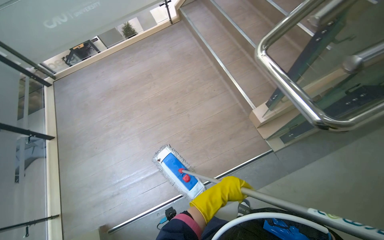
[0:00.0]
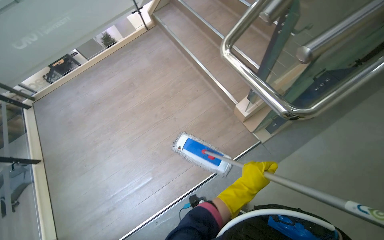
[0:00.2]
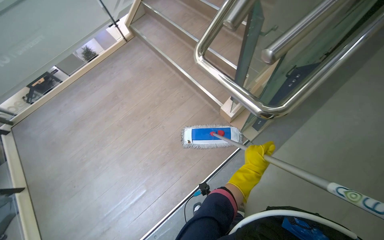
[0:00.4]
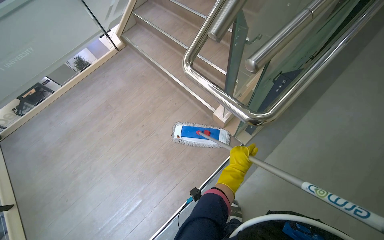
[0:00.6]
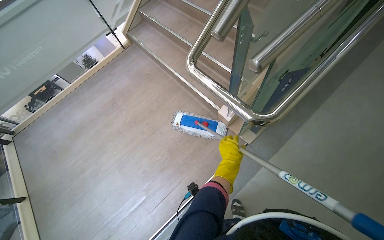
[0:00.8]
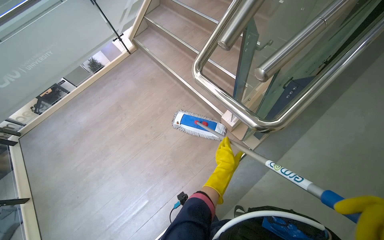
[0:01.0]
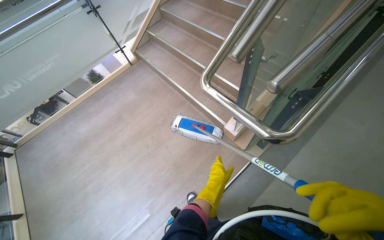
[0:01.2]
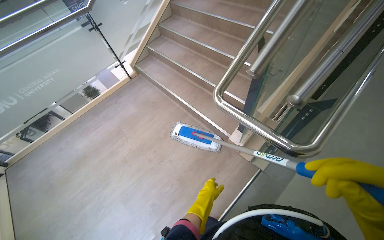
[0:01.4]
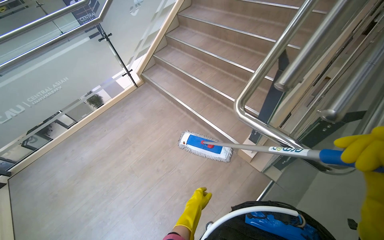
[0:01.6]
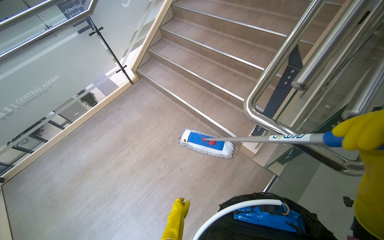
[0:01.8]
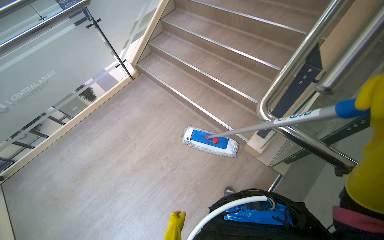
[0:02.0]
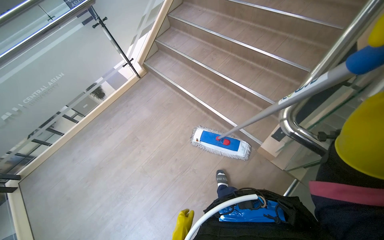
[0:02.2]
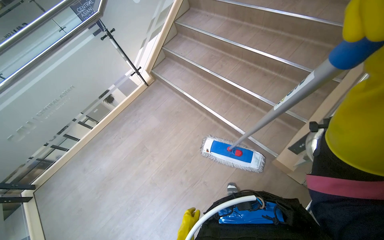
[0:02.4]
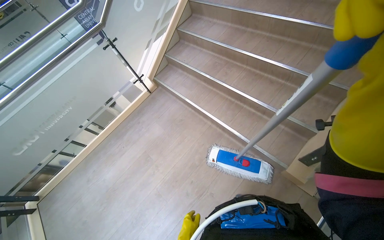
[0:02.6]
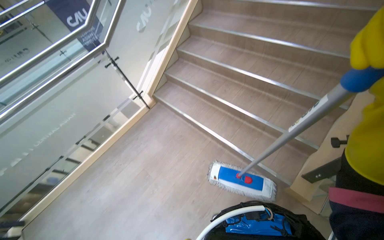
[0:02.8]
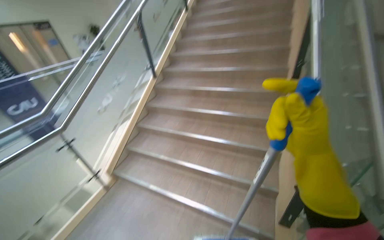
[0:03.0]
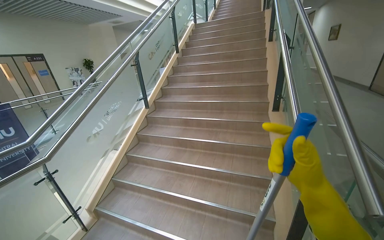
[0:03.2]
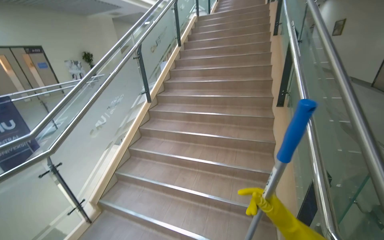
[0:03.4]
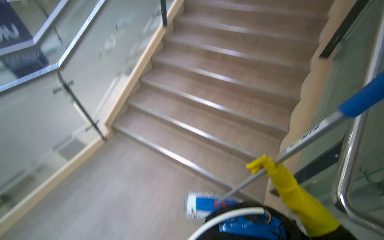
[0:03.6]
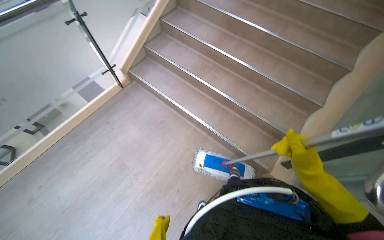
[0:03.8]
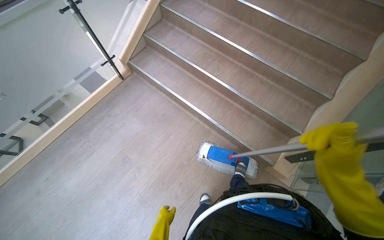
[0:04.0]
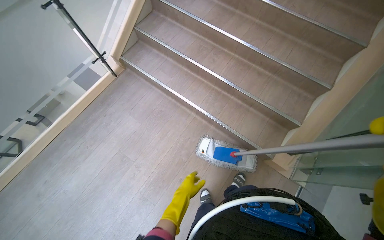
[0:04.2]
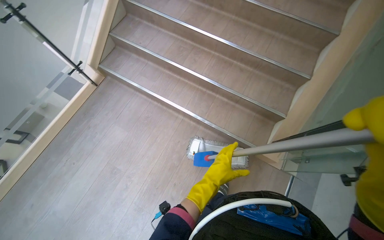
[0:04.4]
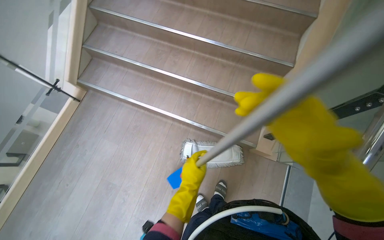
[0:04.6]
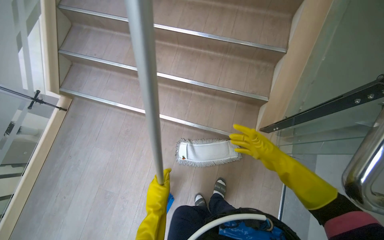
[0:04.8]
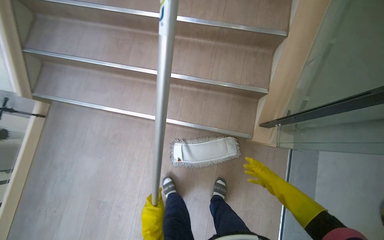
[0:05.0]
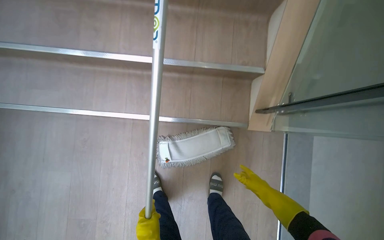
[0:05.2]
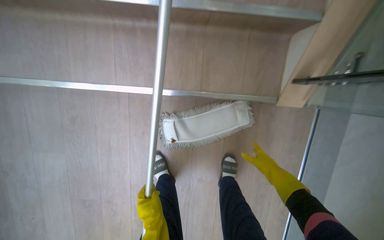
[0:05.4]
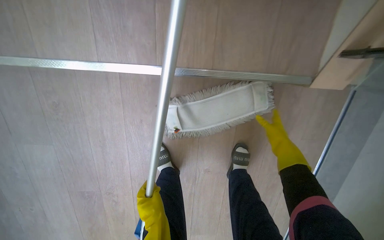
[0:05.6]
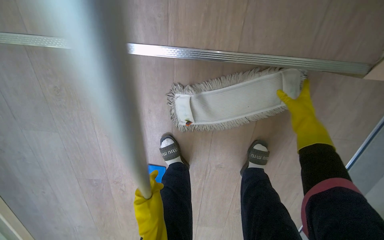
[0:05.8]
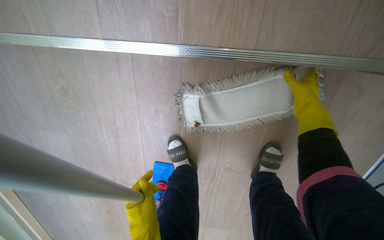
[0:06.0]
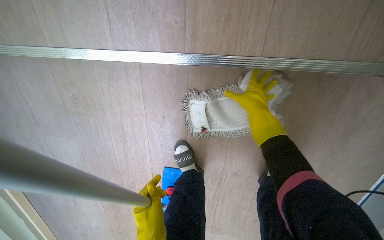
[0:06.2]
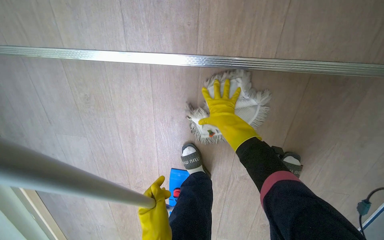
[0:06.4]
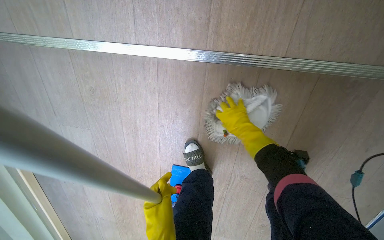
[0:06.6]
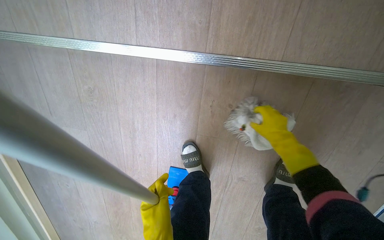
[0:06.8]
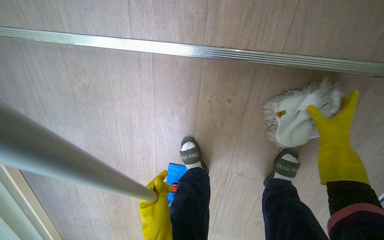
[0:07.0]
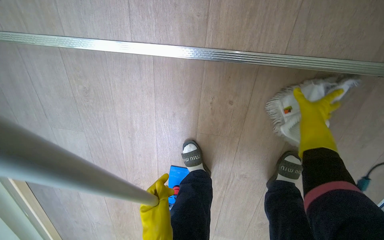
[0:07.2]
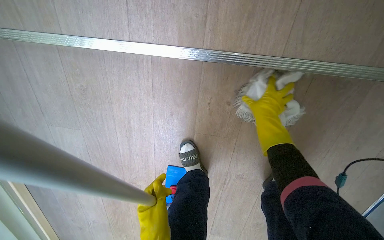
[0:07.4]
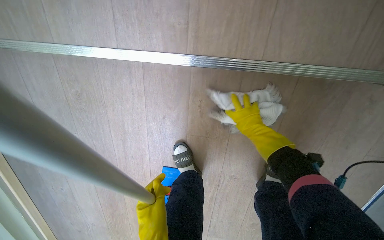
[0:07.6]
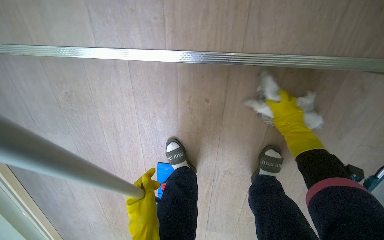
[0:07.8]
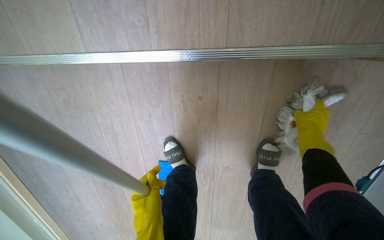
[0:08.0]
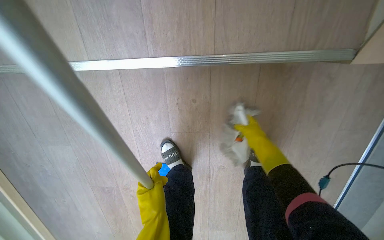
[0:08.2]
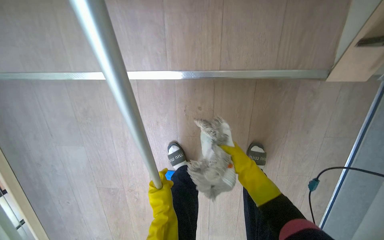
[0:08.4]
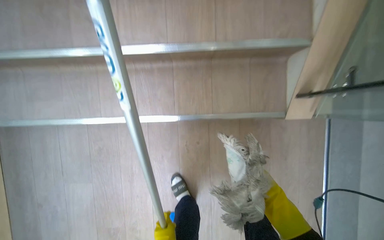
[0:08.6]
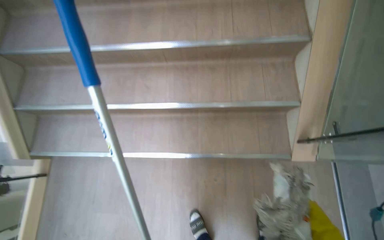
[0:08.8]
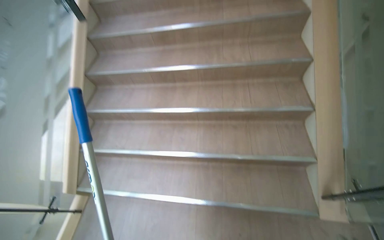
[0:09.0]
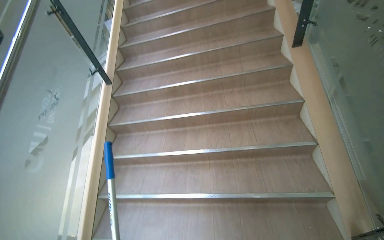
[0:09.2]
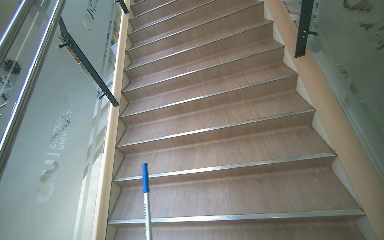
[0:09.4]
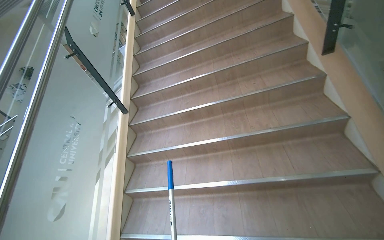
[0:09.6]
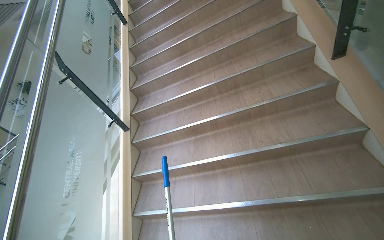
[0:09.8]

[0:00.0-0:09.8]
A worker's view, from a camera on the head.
Job: mopping floor.
The whole recording: Mopping stairs. The worker mops the stairs, moving the mop head across each step.
0:00.0 to 0:01.4: The view tips upward by about 10 degrees. The left hand heads to the left, covering some 10 cm.
0:01.4 to 0:02.8: The camera travels about 50 cm.
0:04.2 to 0:05.6: The camera travels about 80 cm. The head turns to the right by approximately 35 degrees. The view tilts about 35 degrees downward.
0:05.6 to 0:07.0: The right hand travels to the left and back again, approximately 35 cm each way.
0:07.0 to 0:08.4: The right hand swings left and right, about 25 cm each way, with 2 reversals.
0:08.4 to 0:09.8: The camera travels roughly 90 cm. The wearer looks approximately 70 degrees further upward.

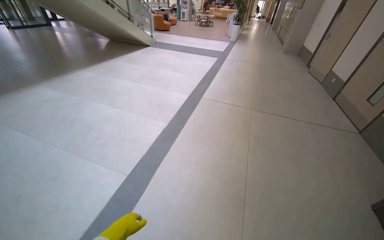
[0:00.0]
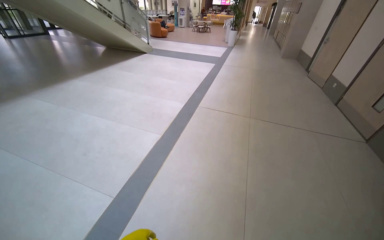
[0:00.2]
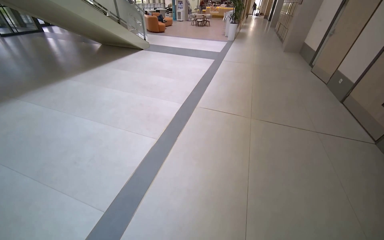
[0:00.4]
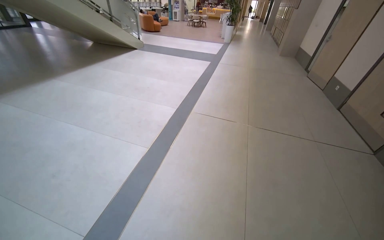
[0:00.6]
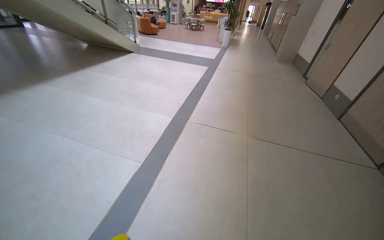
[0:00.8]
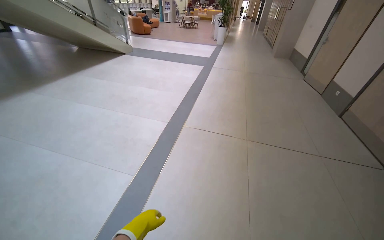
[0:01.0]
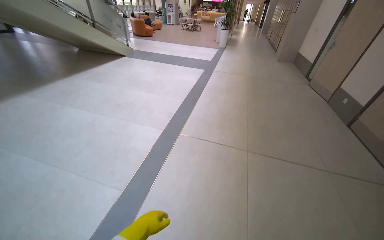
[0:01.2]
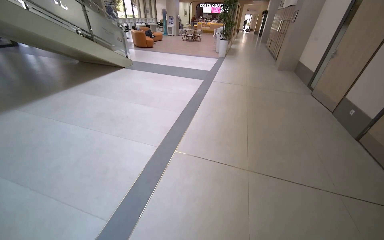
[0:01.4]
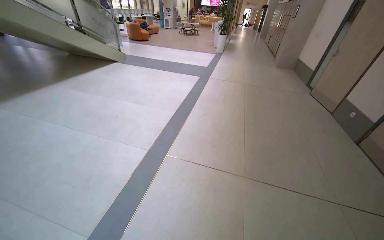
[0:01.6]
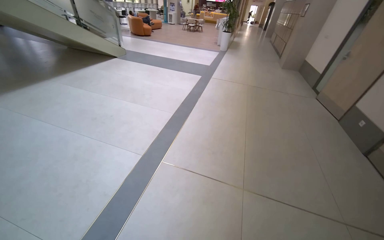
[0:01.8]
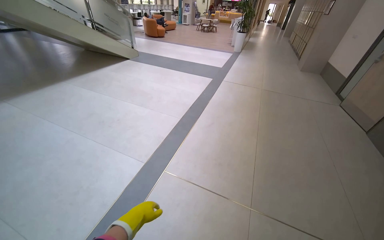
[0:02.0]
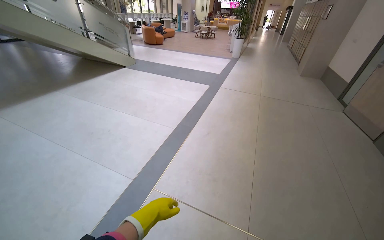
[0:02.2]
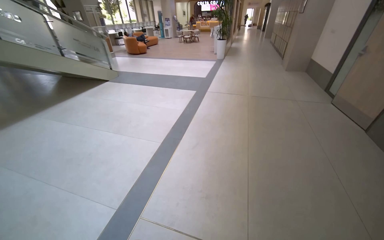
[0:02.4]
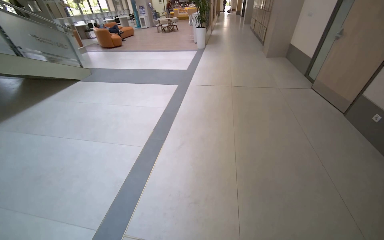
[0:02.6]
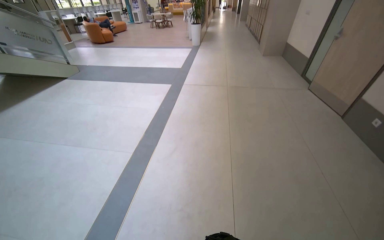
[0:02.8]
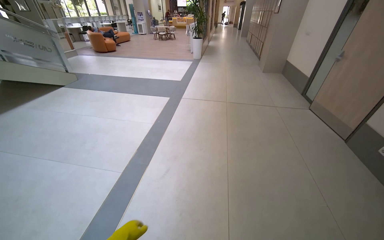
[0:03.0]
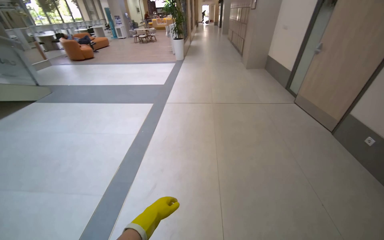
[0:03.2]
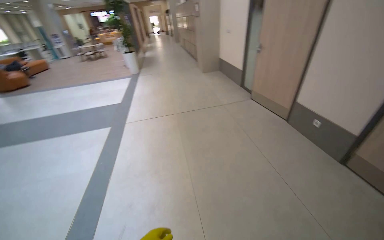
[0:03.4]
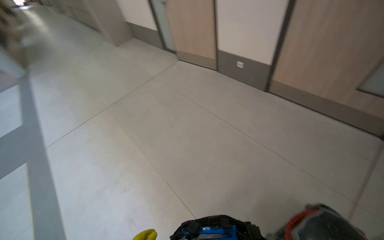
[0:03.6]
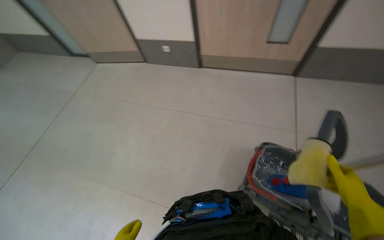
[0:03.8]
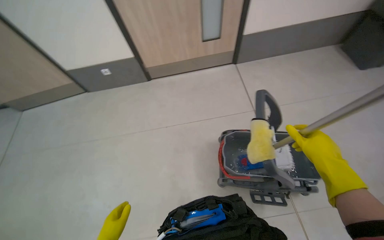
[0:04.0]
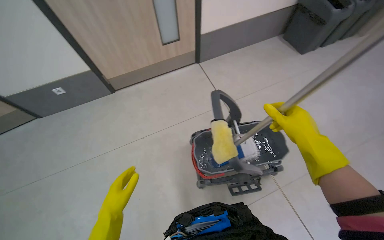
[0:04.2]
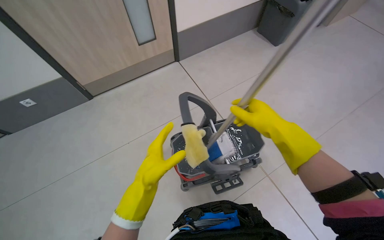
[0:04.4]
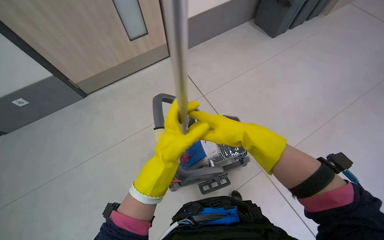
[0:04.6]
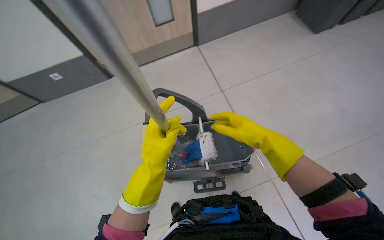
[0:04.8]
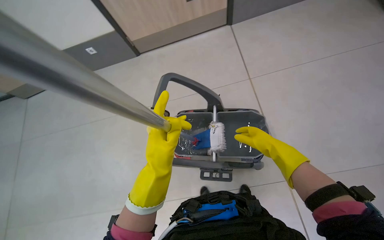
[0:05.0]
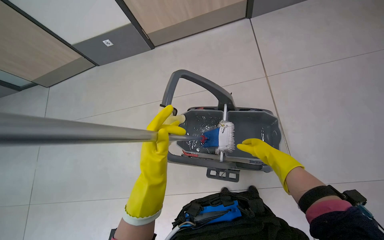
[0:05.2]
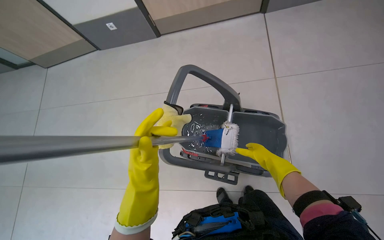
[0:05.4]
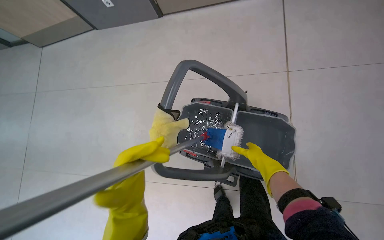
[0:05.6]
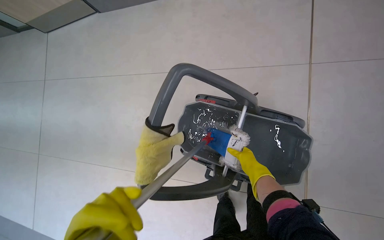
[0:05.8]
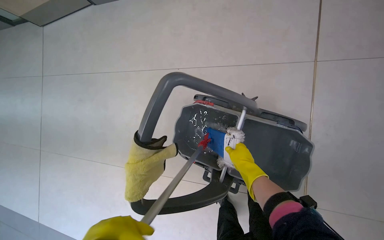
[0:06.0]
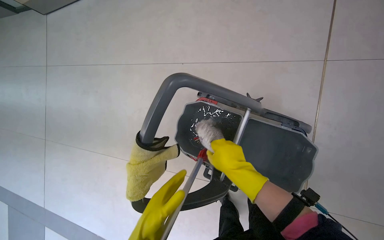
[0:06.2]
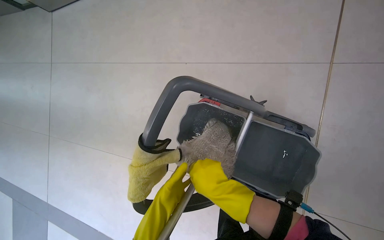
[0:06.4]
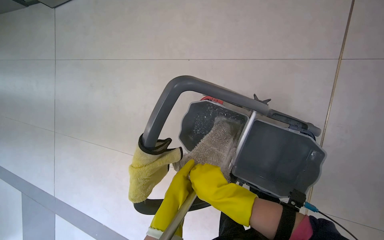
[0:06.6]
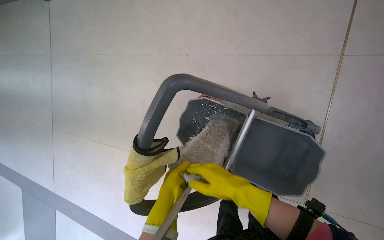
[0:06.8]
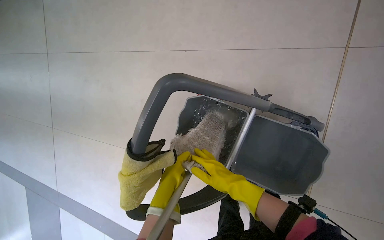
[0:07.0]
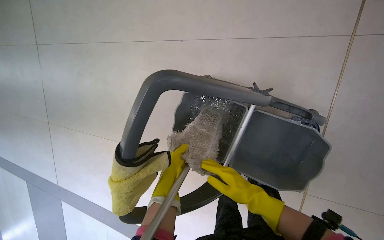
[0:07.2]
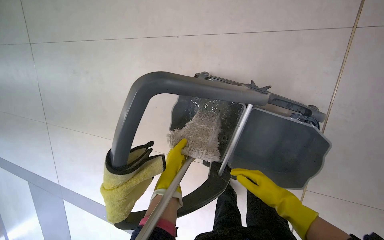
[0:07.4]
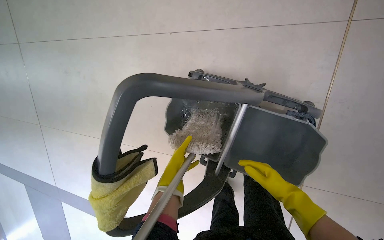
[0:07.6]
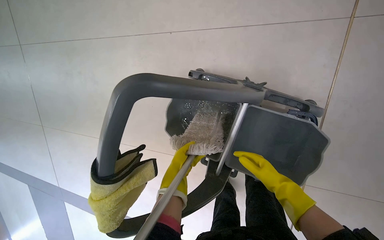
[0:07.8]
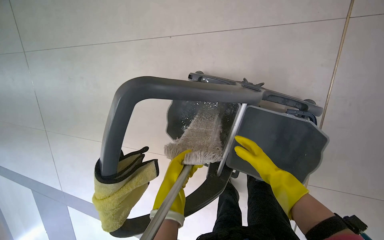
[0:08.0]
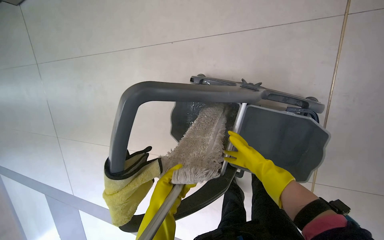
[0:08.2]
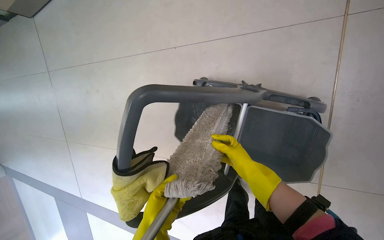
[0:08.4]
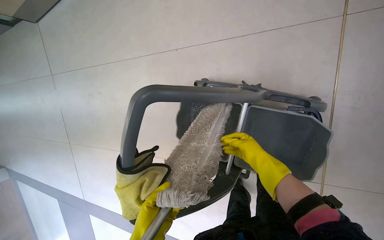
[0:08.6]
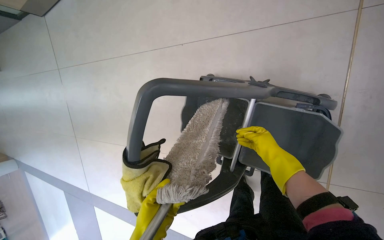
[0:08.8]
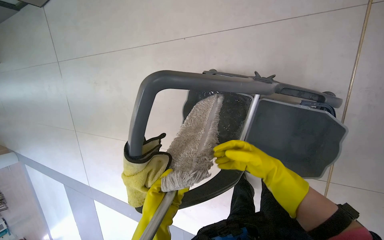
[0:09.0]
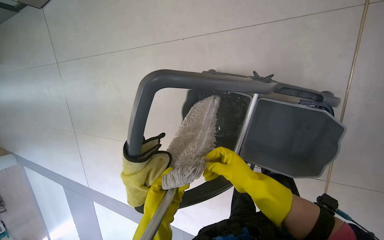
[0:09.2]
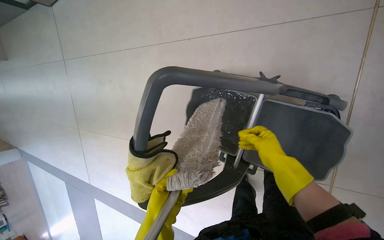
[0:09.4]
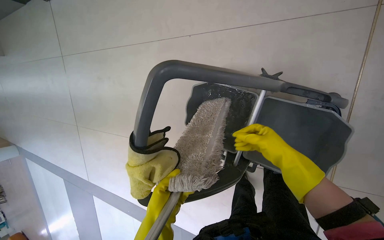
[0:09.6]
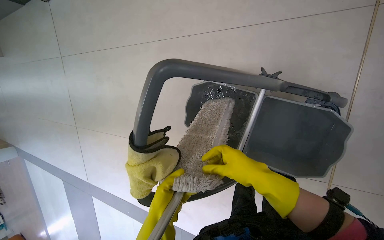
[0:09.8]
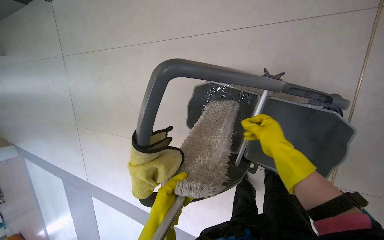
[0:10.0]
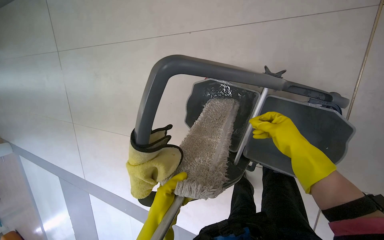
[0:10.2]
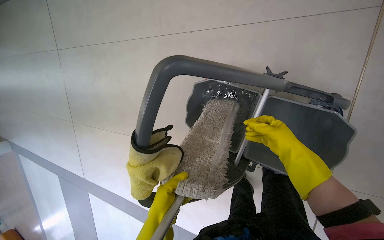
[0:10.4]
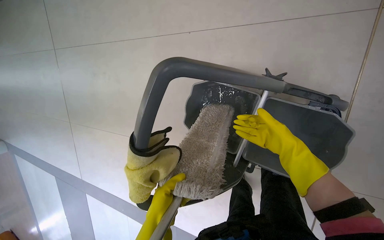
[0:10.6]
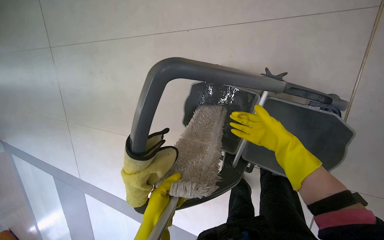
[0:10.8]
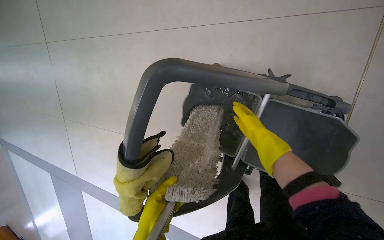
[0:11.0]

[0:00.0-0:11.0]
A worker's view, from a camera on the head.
Job: preparing cleaning supplies.
The whole recording: Washing cloth. The worker washes the cloth.
0:00.0 to 0:01.6: The camera is carried some 1.5 m.
0:01.6 to 0:03.2: The camera is carried about 1.5 m.
0:03.2 to 0:04.8: The head travels approximately 50 cm. The wearer's head swings approximately 105 degrees to the right. The view tips downward by some 15 degrees.
0:04.8 to 0:06.2: The camera is carried approximately 40 cm. The wearer looks approximately 30 degrees further to the left. The camera pitches downward, by some 25 degrees.
0:06.2 to 0:07.8: The right hand shifts roughly 25 cm to the right and farther from the camera.
0:07.8 to 0:09.4: The right hand travels farther from the camera and back again, some 10 cm each way.
0:09.4 to 0:11.0: The right hand moves left and right over approximately 10 cm, changing direction 2 times.
